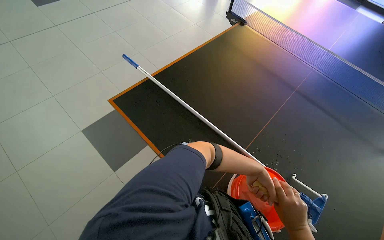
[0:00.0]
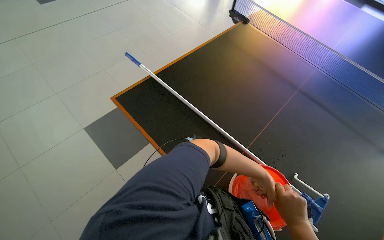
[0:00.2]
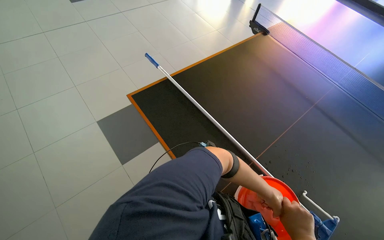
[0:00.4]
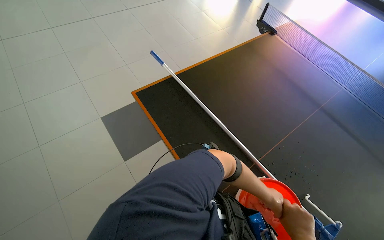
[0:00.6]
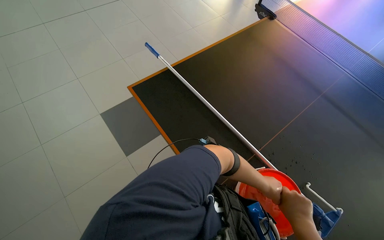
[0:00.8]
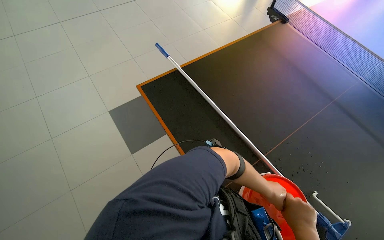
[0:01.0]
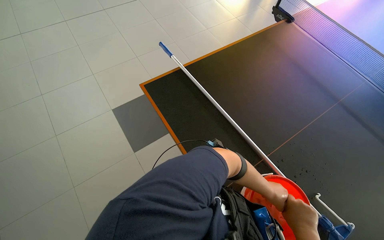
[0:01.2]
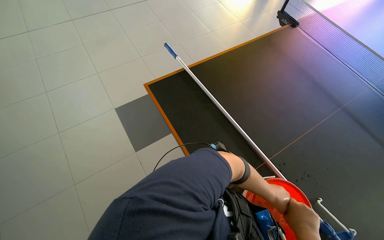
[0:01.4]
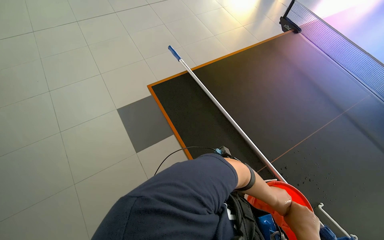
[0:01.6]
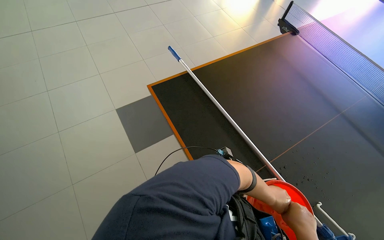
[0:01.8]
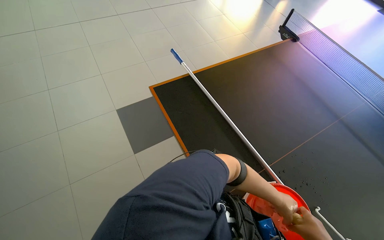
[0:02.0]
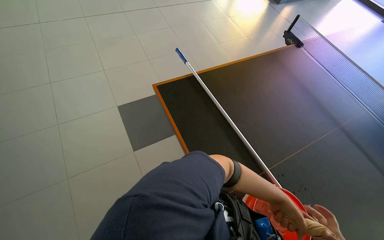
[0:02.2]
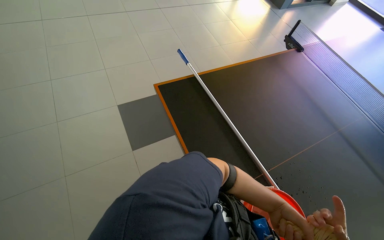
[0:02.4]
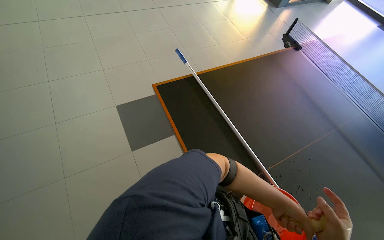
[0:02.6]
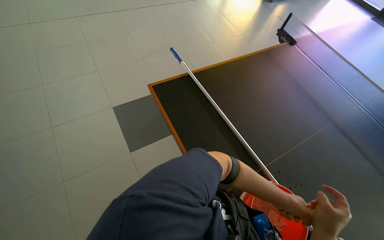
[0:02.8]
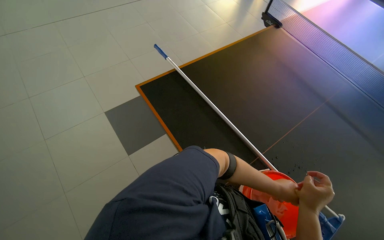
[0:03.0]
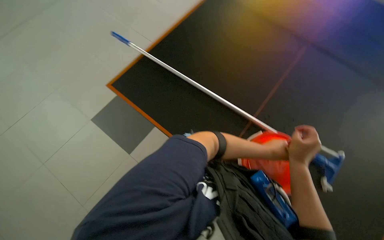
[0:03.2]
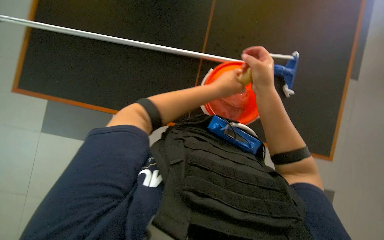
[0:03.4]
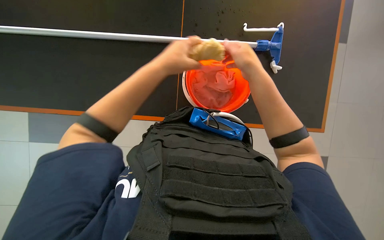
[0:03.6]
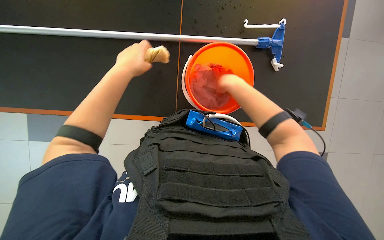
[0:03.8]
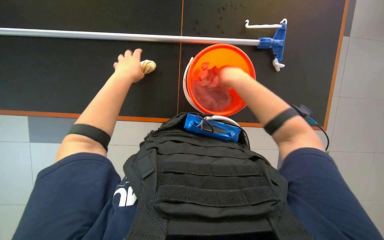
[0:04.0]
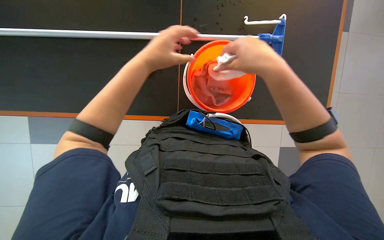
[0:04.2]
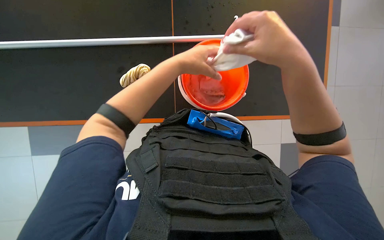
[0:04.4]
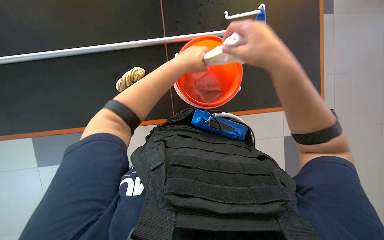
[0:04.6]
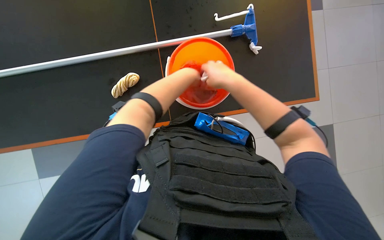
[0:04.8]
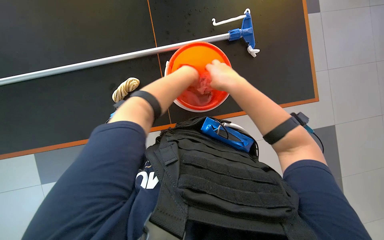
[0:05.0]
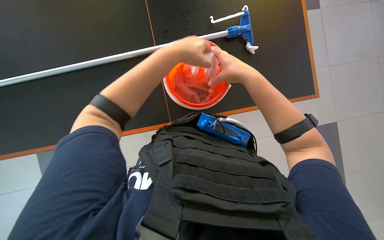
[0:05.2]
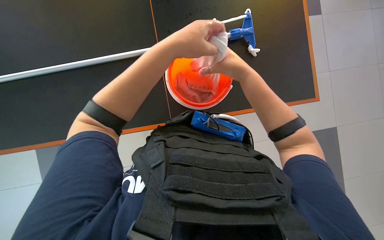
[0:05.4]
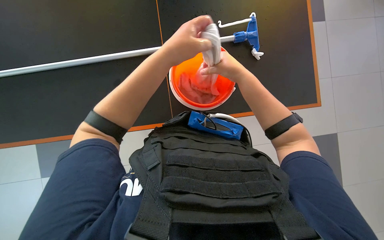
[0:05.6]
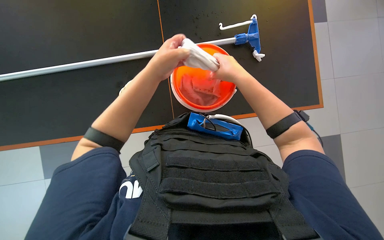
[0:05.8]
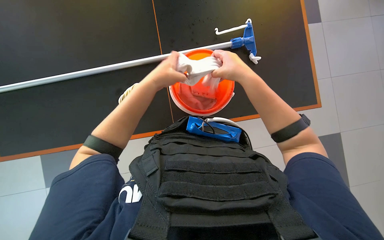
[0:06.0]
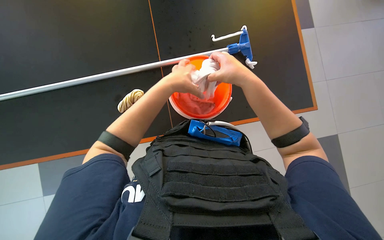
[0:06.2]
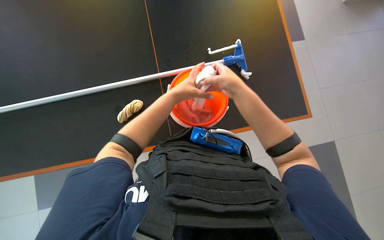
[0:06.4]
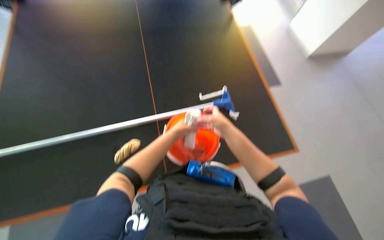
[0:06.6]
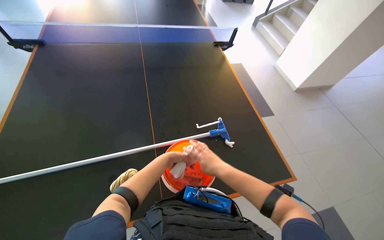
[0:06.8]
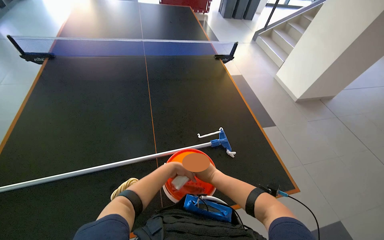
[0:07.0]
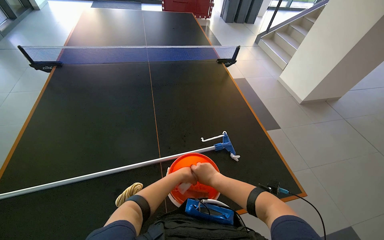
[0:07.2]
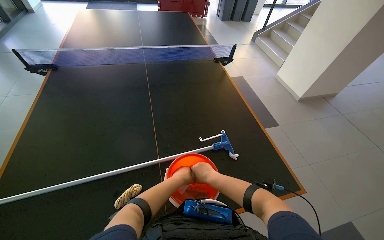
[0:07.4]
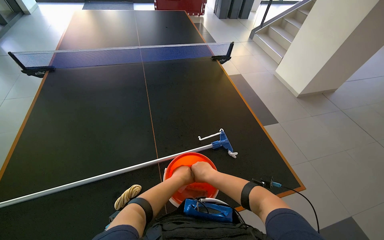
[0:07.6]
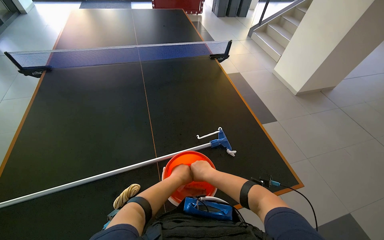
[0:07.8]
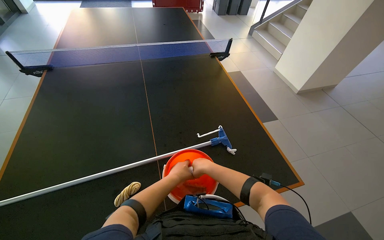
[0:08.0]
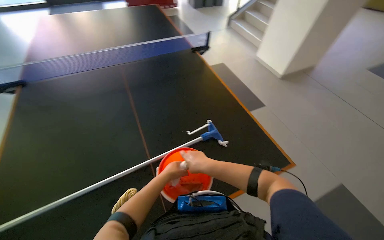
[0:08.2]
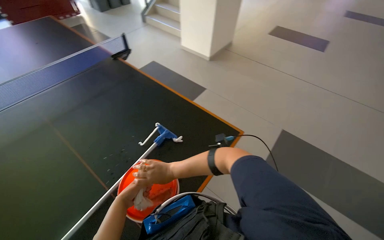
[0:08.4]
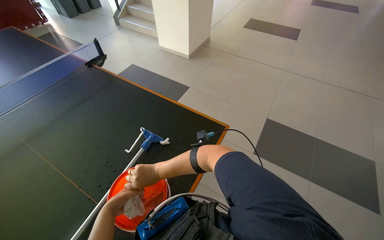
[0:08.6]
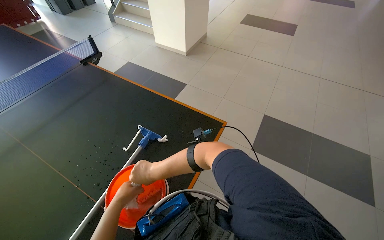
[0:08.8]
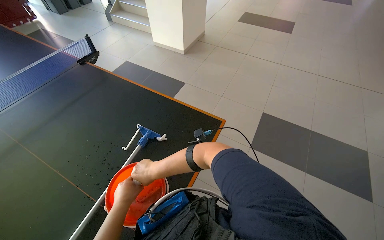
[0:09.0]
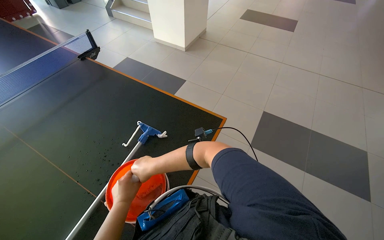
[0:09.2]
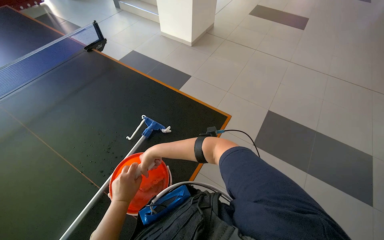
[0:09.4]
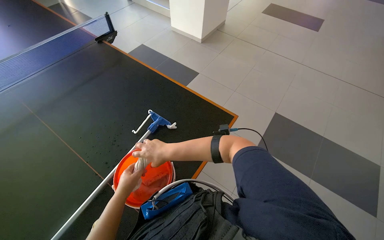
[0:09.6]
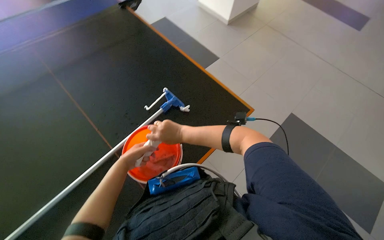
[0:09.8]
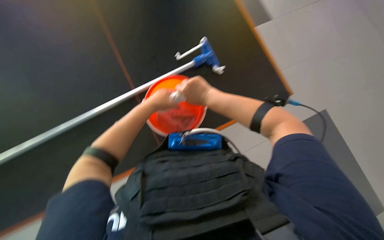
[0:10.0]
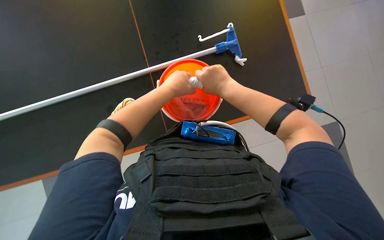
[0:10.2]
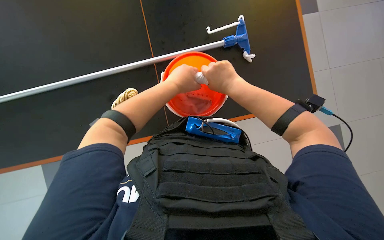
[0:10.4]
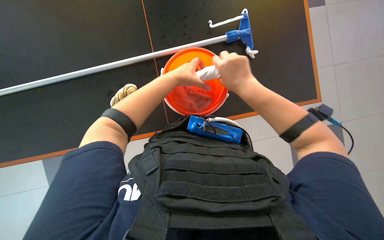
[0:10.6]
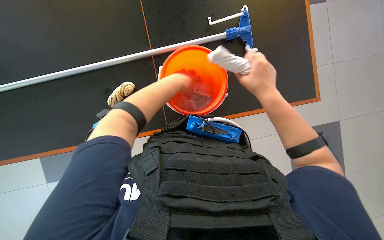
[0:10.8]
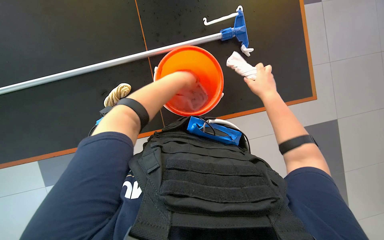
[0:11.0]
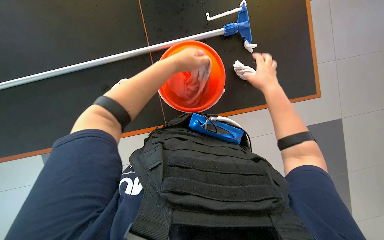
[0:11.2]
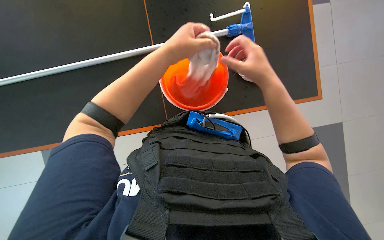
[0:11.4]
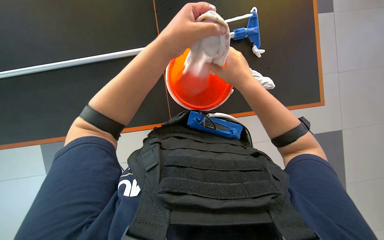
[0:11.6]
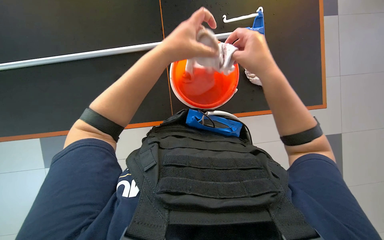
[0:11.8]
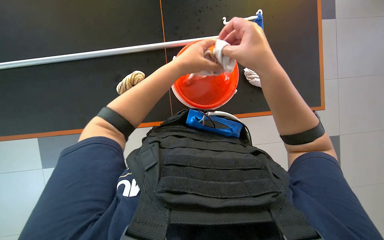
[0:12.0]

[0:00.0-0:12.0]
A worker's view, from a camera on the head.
Job: preparing cleaning supplies.
The whole recording: Preparing cleaning tools. The worker wrings out cloths from a bucket and attaches a cloth to a mop handle.
0:03.0 to 0:04.4: The camera pitches downward, by some 30 degrees. Everything in view rotates some 50 degrees counterclockwise.
0:04.4 to 0:06.0: The left hand swings nearer and farther, some 15 cm each way, with 2 reversals, while the right hand is displaced farther from the camera by approximately 10 cm.
0:06.0 to 0:07.6: The wearer looks some 35 degrees further upward.
0:07.6 to 0:09.0: The head turns to the right by about 45 degrees.
0:09.0 to 0:10.4: The wearer's head swings some 50 degrees to the left. The wearer looks about 30 degrees further downward.
0:10.4 to 0:12.0: The left hand moves nearer and farther over approximately 20 cm, changing direction 2 times.

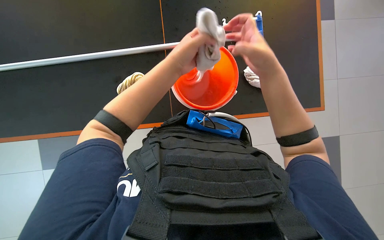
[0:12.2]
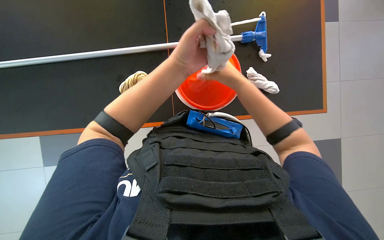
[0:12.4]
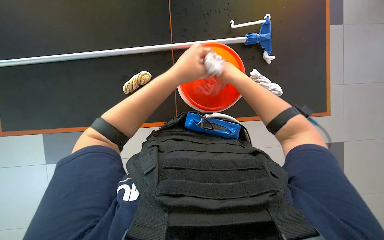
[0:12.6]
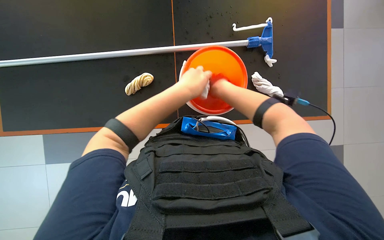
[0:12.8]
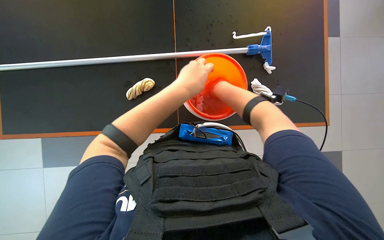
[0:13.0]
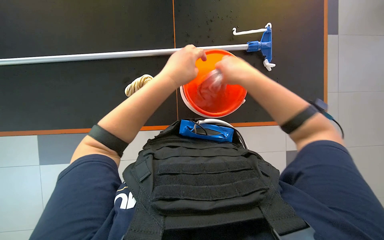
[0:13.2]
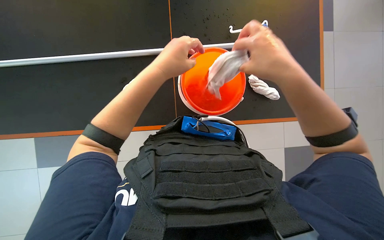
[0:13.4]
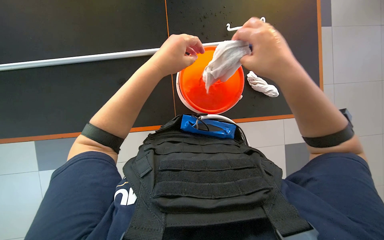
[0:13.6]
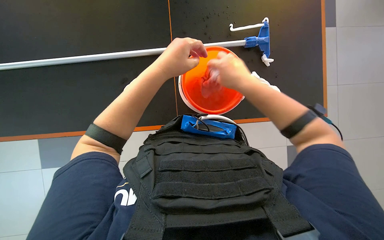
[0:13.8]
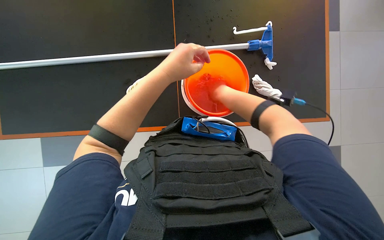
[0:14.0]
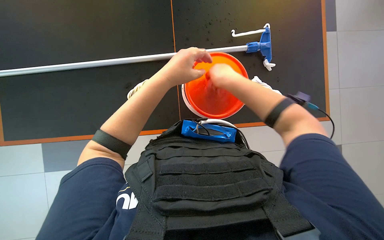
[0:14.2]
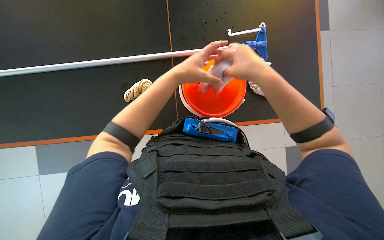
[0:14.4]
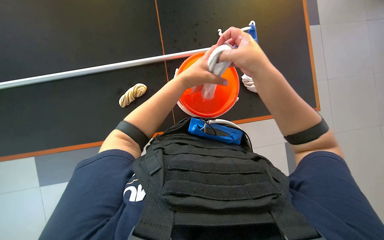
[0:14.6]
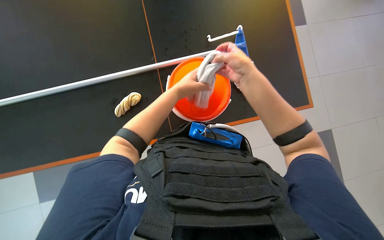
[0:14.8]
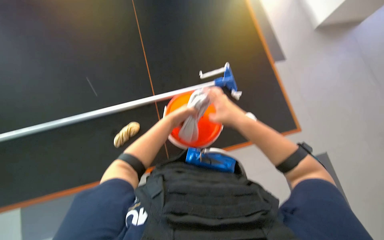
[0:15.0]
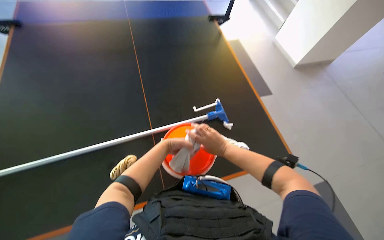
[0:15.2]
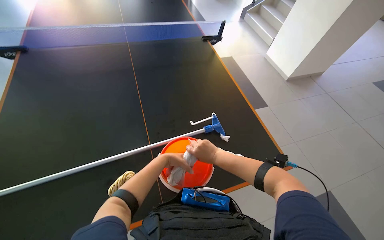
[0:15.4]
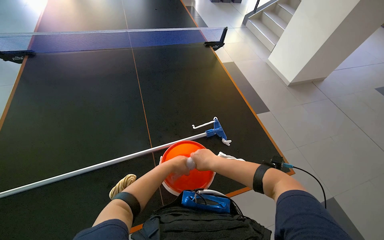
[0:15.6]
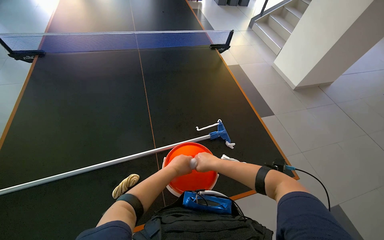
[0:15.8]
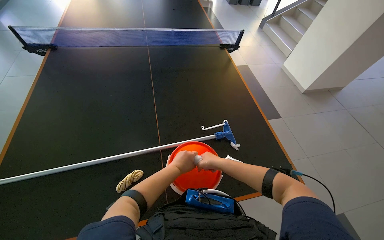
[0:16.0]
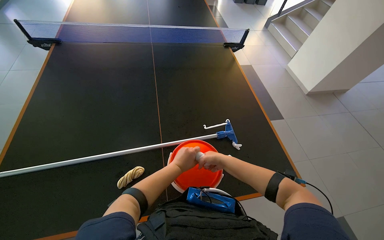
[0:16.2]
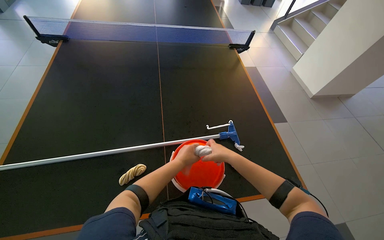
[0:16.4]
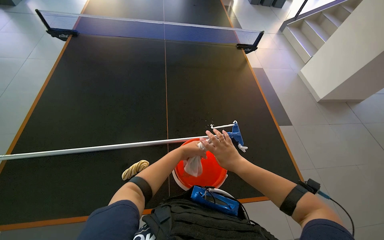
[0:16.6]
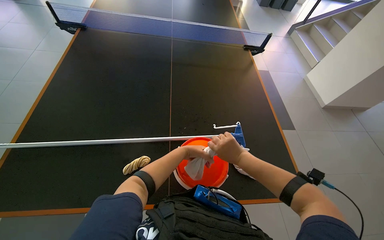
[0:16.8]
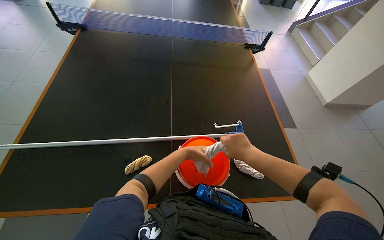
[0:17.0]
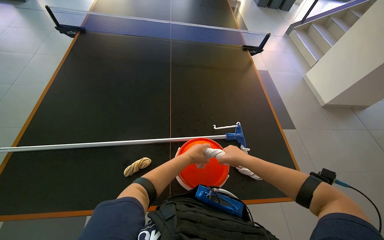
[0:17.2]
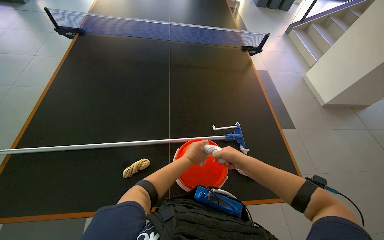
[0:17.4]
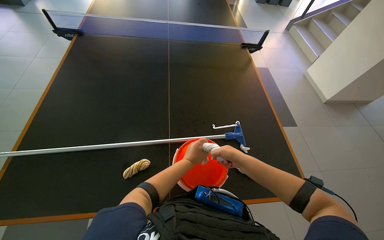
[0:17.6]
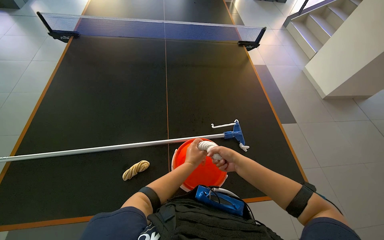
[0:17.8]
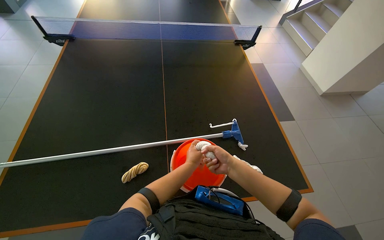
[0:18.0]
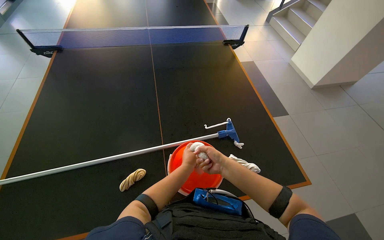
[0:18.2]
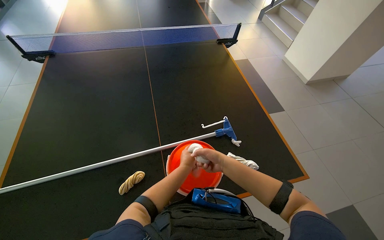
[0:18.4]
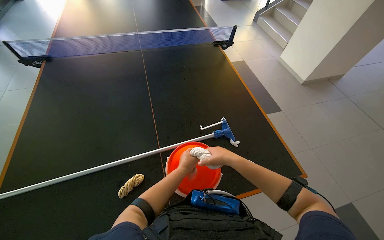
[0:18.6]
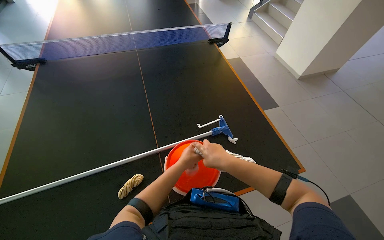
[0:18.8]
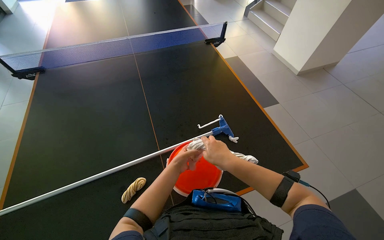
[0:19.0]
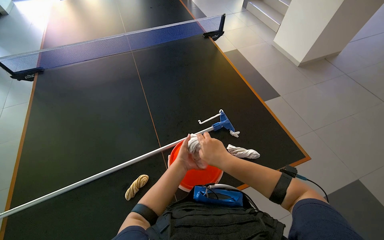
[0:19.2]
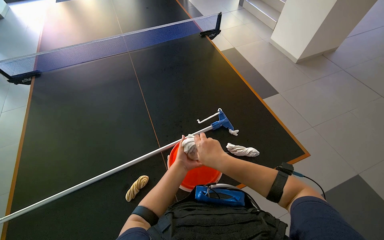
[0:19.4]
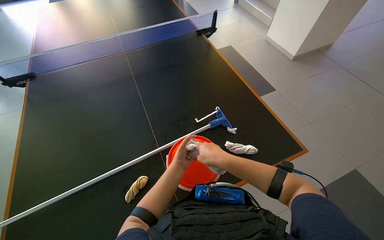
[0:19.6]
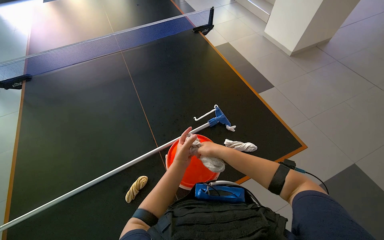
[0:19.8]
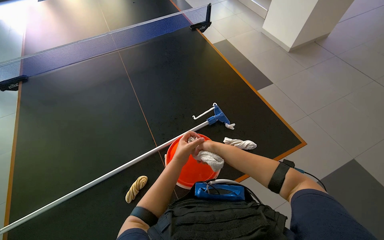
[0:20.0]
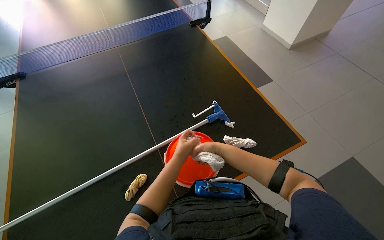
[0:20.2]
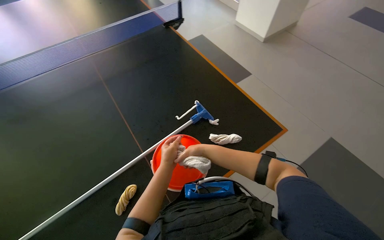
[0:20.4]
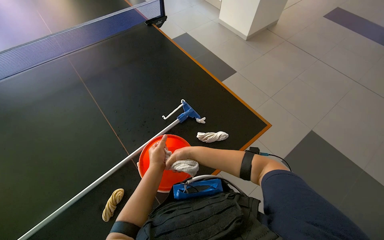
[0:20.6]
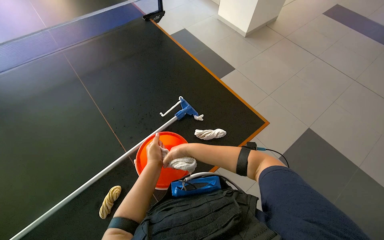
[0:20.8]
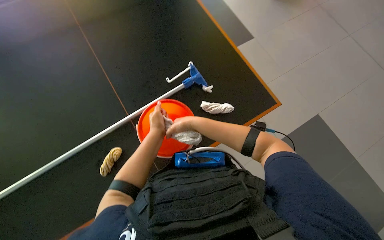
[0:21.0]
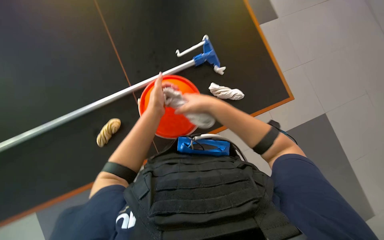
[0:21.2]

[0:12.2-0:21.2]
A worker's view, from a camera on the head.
Job: preparing cleaning supplies.
The whole recording: Preparing cleaning tools. The worker wrings out cloths from a bucket and attaches a cloth to a mop handle.
0:12.2 to 0:13.8: The right hand goes nearer and farther, some 20 cm each way, reversing 2 times.
0:13.8 to 0:15.2: The view tips upward by roughly 30 degrees.
0:16.6 to 0:18.2: The hands are busy where they are.
0:19.8 to 0:21.2: The camera pitches downward, by about 20 degrees.
